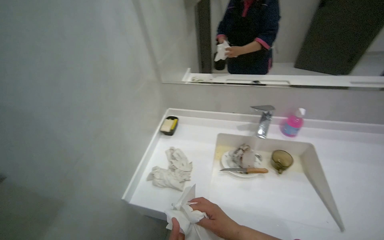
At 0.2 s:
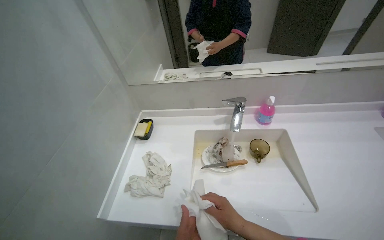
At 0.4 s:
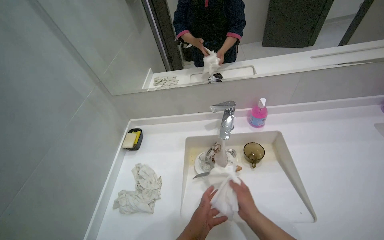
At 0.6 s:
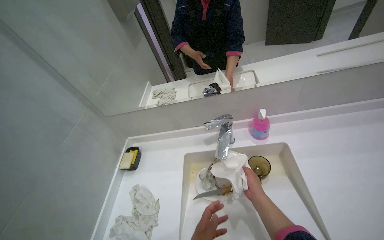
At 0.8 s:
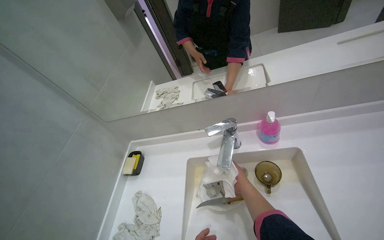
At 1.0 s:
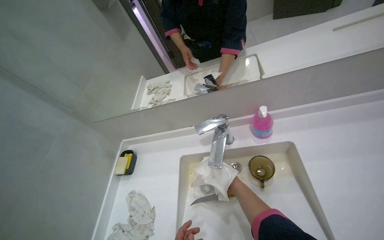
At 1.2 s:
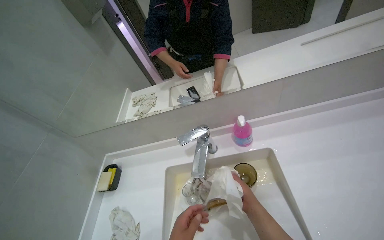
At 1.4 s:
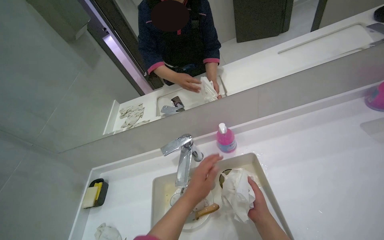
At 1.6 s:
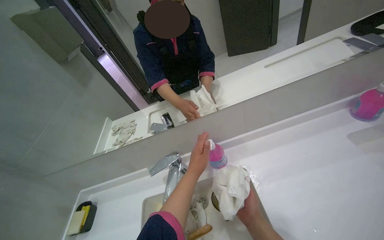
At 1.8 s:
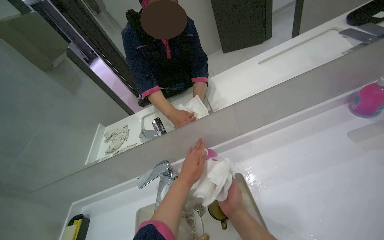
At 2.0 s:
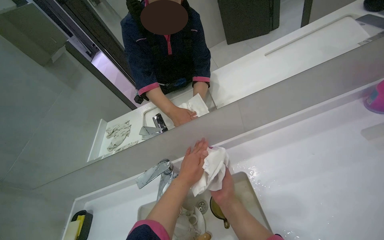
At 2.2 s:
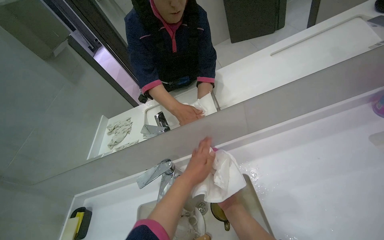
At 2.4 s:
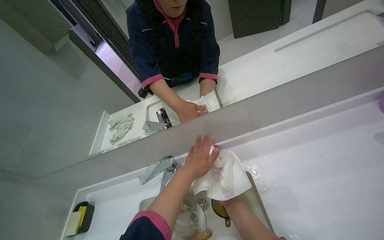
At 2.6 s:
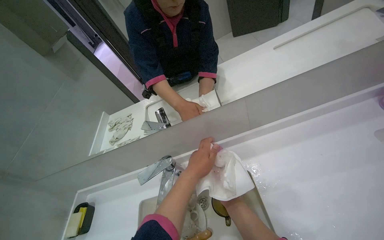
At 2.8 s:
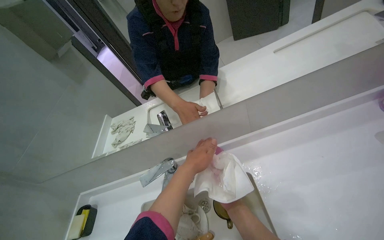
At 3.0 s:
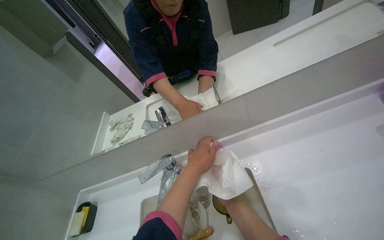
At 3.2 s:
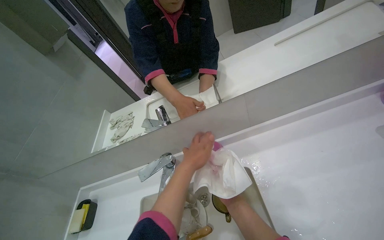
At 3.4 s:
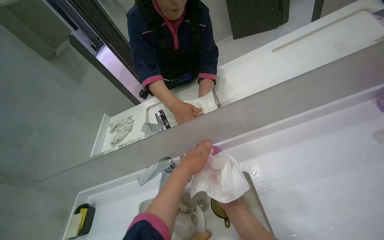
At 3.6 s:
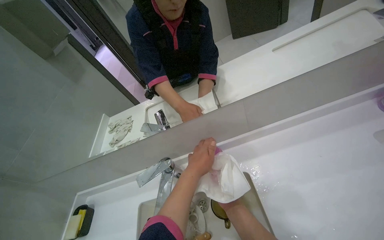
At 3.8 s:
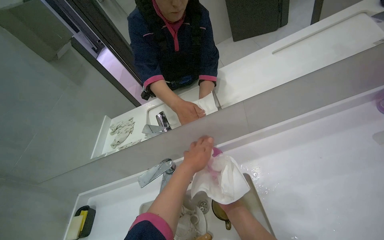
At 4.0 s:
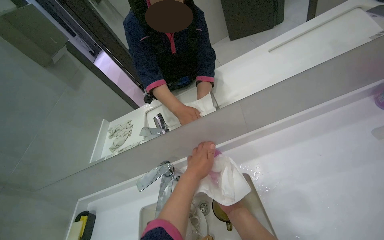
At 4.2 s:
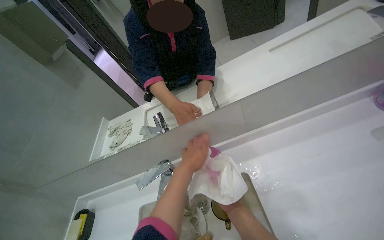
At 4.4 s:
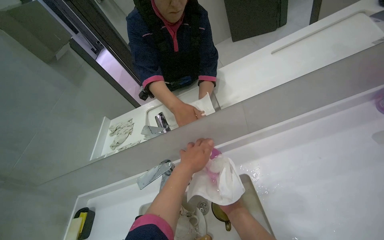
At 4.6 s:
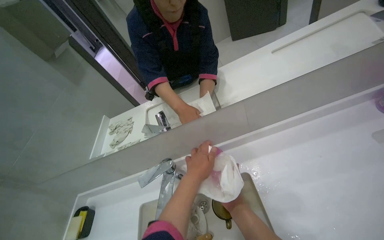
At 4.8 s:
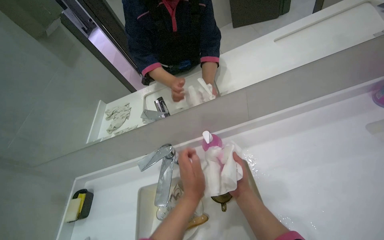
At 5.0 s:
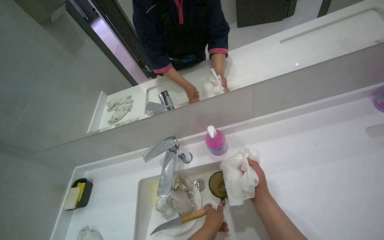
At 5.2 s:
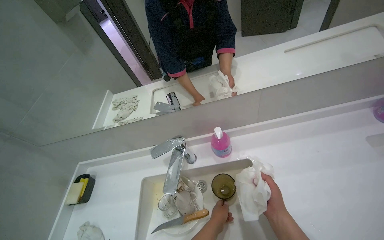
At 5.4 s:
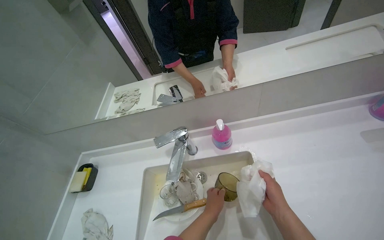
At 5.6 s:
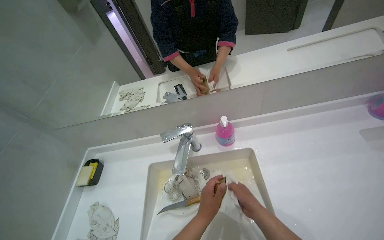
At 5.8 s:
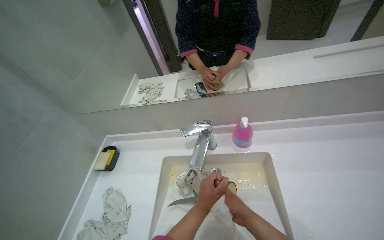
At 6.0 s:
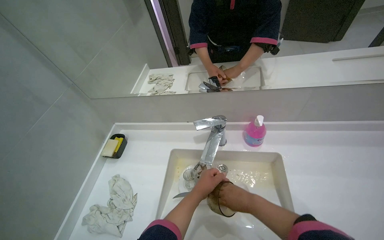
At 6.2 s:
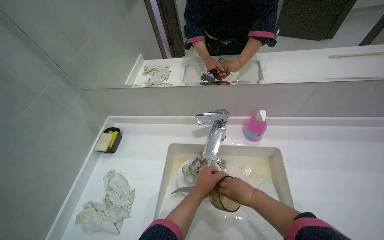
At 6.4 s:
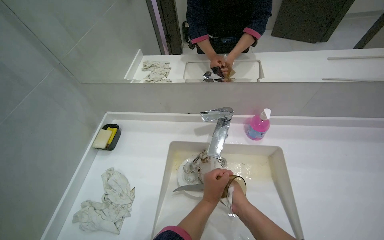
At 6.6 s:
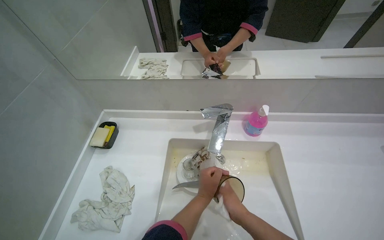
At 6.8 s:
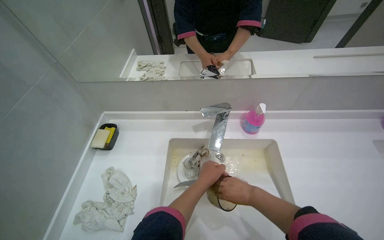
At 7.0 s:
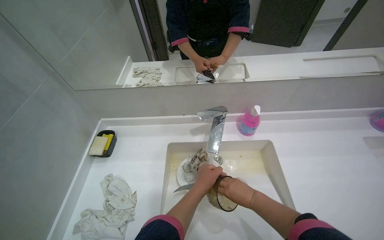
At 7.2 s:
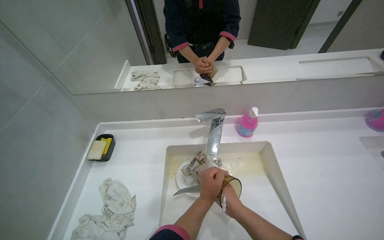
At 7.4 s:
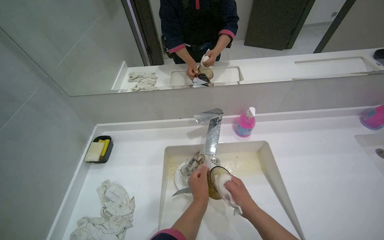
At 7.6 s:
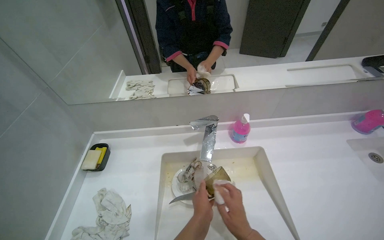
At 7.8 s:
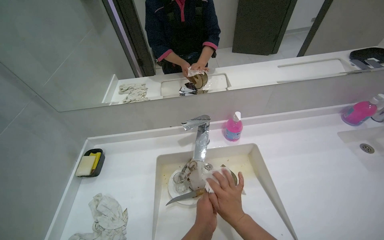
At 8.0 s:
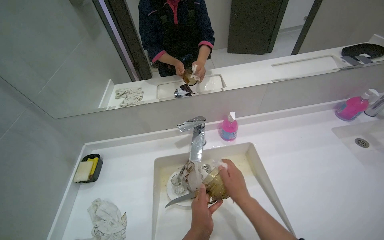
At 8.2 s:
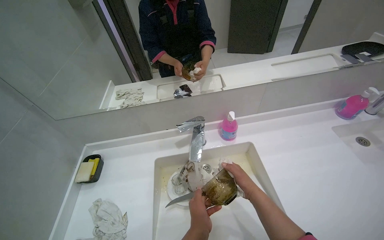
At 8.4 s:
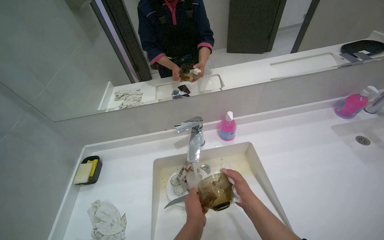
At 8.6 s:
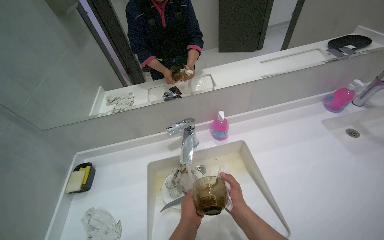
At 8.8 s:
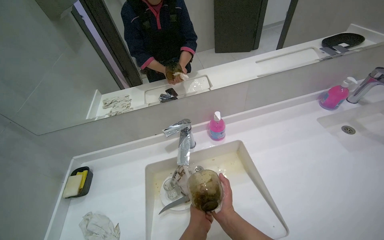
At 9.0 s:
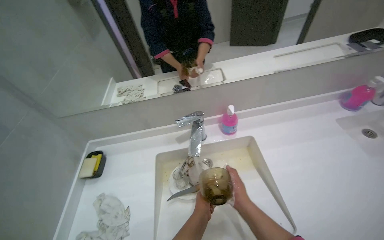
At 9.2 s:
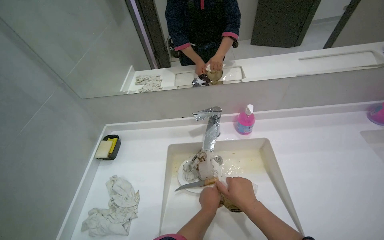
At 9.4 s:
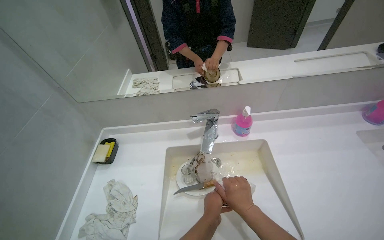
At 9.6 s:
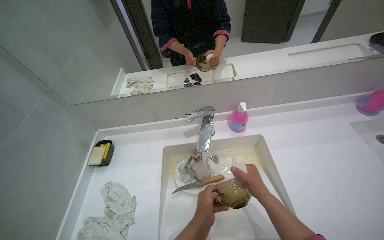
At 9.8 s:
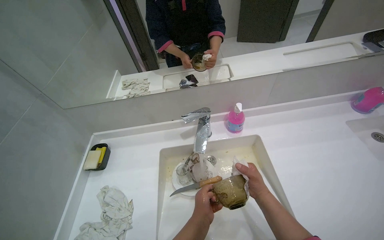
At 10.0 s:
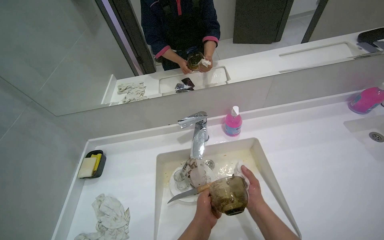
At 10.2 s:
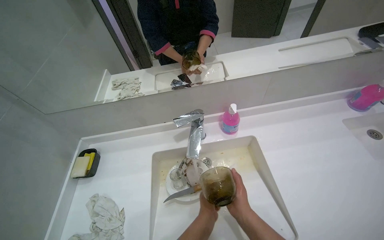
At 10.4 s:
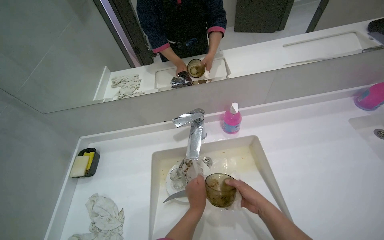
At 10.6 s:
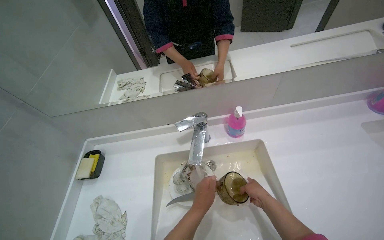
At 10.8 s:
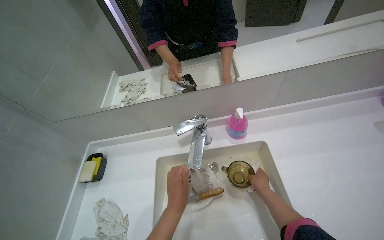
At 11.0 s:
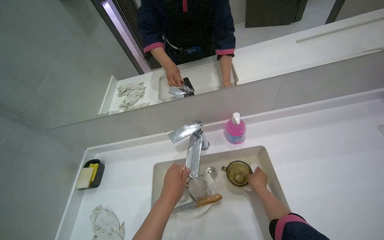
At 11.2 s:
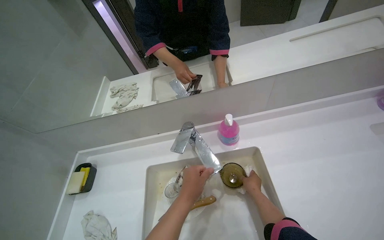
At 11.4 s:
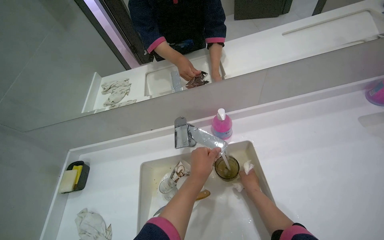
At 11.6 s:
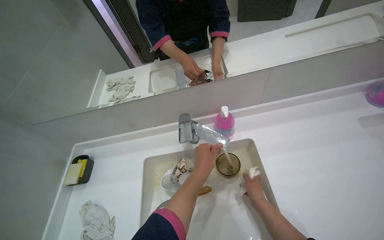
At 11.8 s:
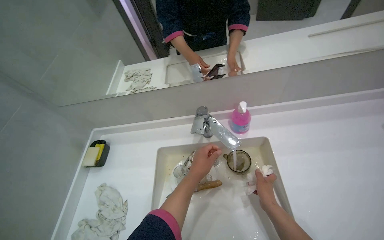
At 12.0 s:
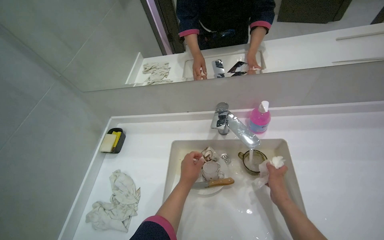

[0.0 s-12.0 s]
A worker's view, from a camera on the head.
Job: cleaning kitchen.
The whole recording: Washing dirty dishes. The worker collects the dirty dishes, then washes the dishes and cups in the sink.
0.0 to 1.6 s: The camera is carried roughly 50 cm. The scene turns roughly 25 degrees counterclockwise in the picture.
3.0 to 4.4 s: The hands work in one place, with small movements.
4.4 to 6.0 s: The left hand goes some 25 cm down the picture.
6.0 to 7.6 s: The right hand travels nearer to the camera by some 15 cm.
9.0 to 10.4 s: The right hand travels farther from the camera and to the right by some 10 cm.

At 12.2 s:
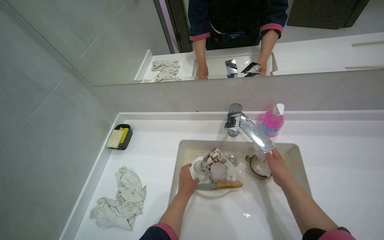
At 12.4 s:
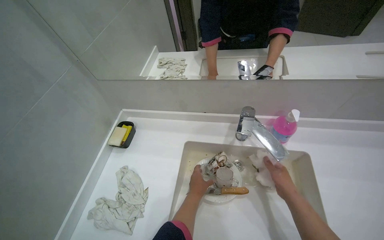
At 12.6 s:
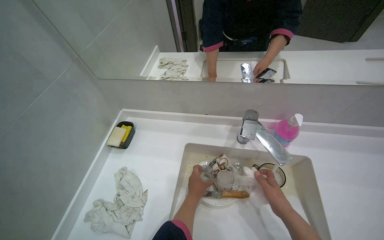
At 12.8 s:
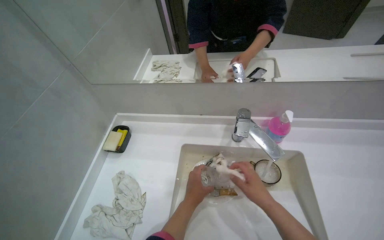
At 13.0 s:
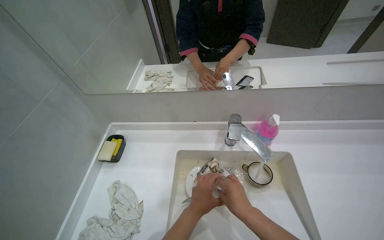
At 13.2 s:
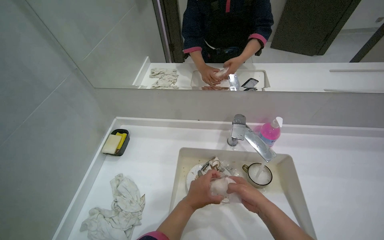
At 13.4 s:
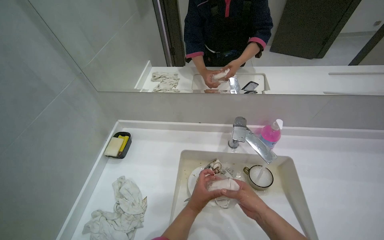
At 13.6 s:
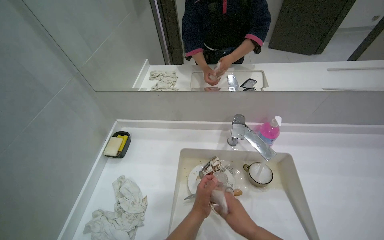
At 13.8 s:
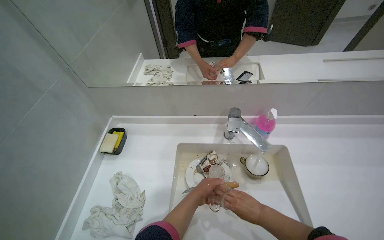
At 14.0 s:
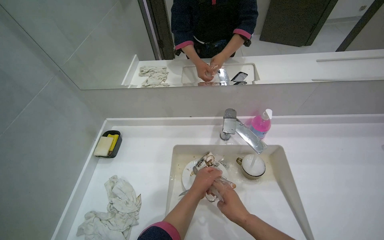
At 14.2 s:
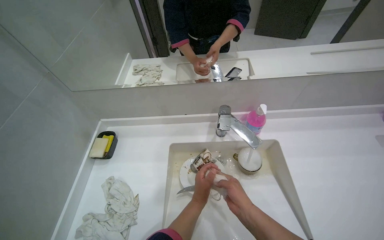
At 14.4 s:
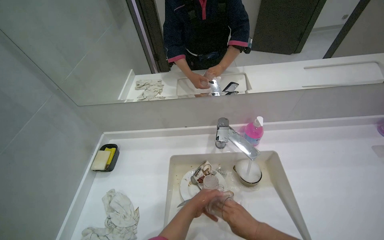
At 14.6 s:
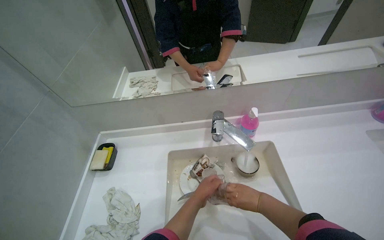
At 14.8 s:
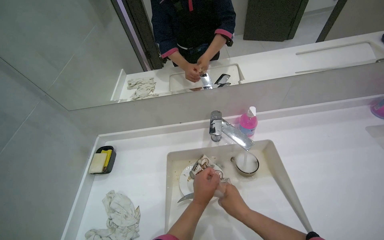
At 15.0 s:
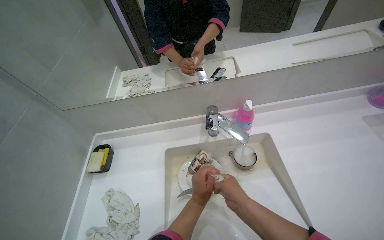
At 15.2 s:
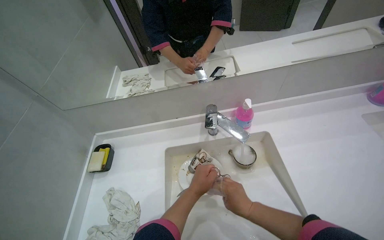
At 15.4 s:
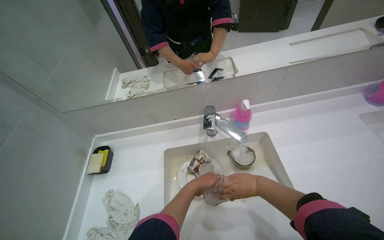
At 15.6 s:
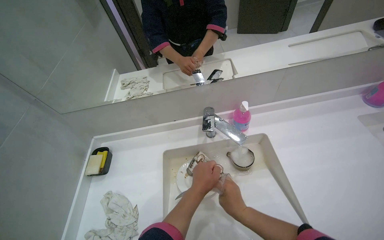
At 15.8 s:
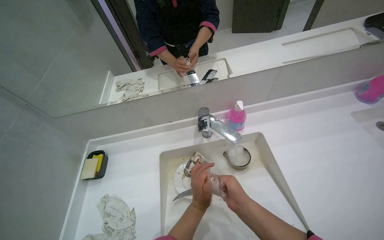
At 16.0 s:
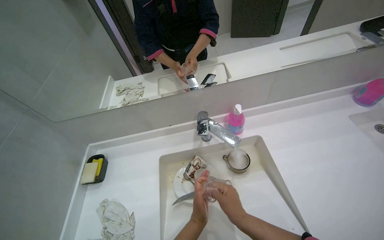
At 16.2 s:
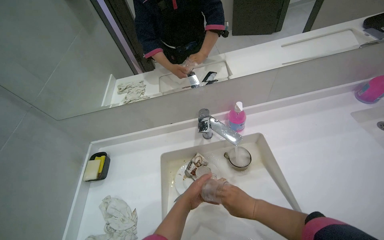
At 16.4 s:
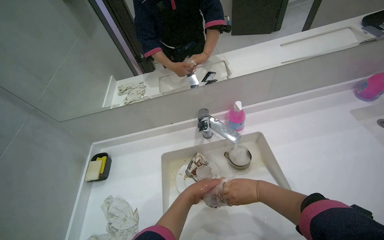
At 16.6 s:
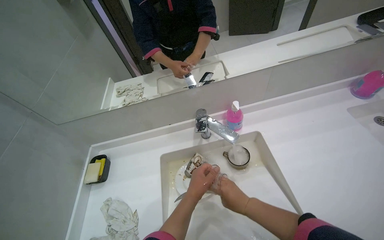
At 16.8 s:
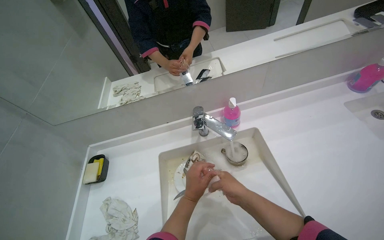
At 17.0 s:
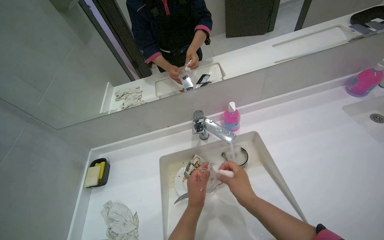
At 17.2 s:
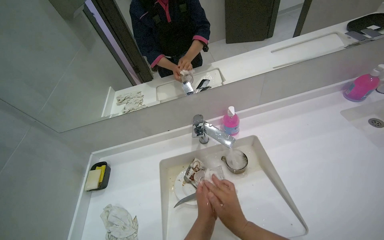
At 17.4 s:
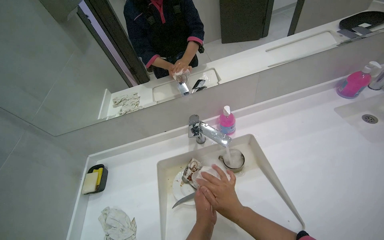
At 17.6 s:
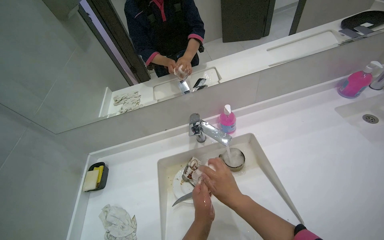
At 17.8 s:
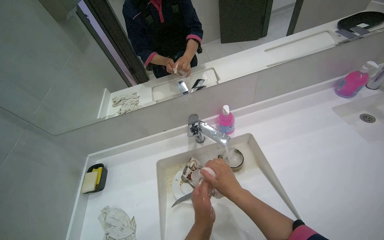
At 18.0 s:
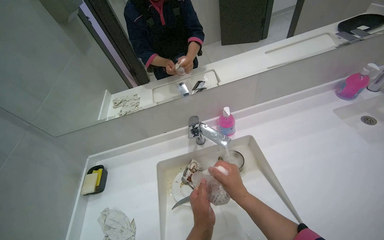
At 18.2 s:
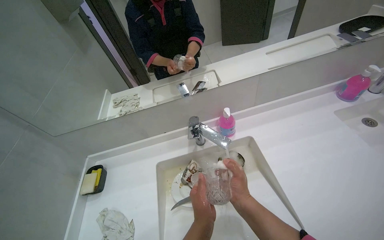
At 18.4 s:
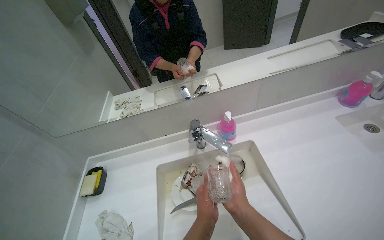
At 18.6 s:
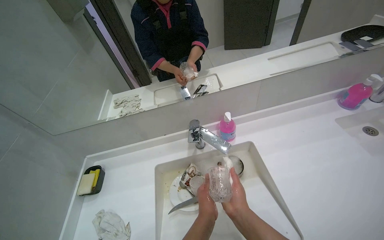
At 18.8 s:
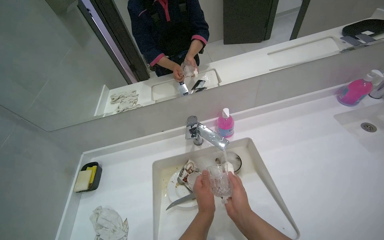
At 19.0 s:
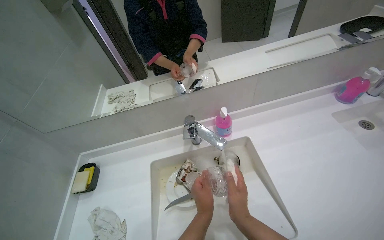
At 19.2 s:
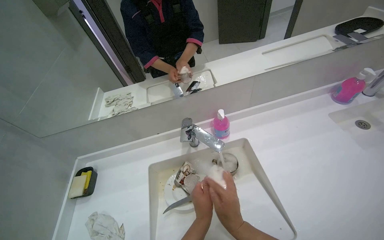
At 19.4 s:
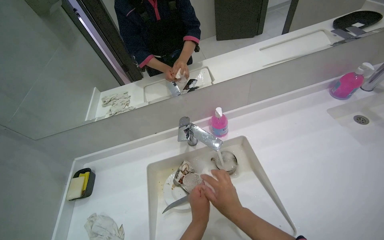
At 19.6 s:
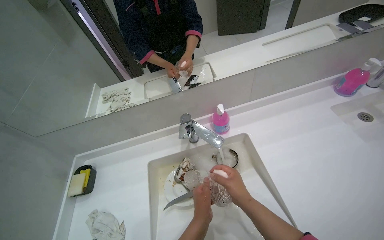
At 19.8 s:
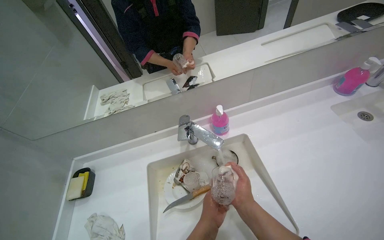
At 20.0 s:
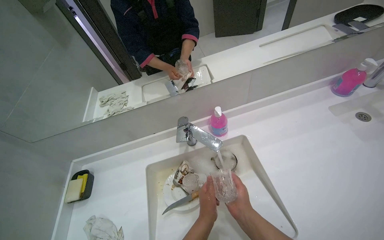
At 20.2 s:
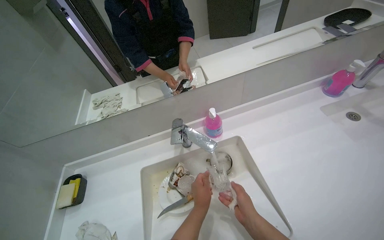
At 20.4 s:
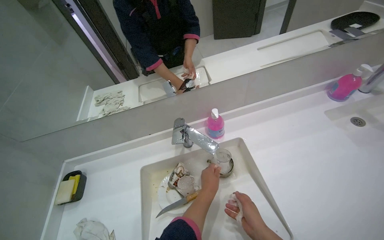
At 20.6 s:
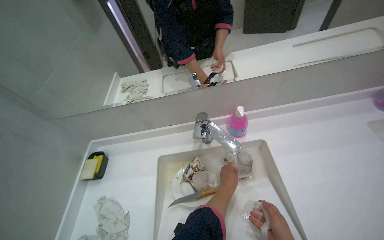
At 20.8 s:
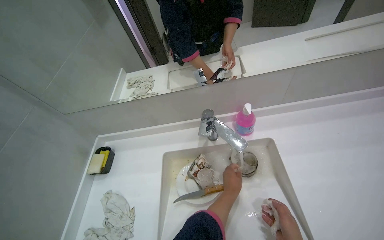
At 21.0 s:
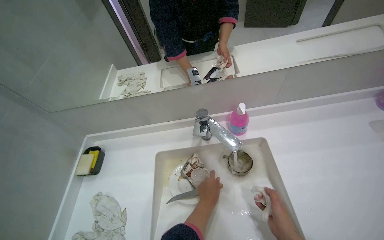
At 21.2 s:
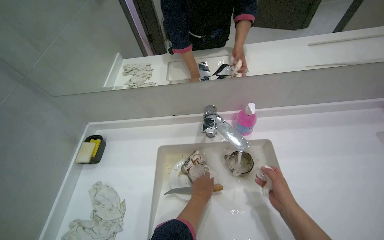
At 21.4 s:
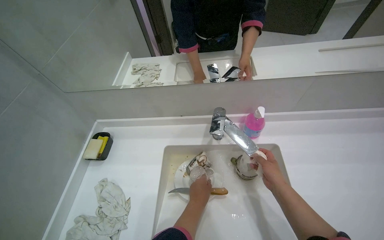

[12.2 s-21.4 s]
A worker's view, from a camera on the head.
Job: cleaning kitchen.
The whole recording: Washing dirty dishes. The worker collects the dirty dishes, then washes the dishes and cups in the sink.
12.2 to 13.8 s: The right hand moves to the left and down the picture, roughly 15 cm.
